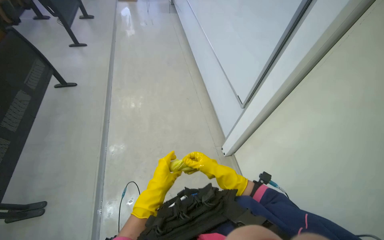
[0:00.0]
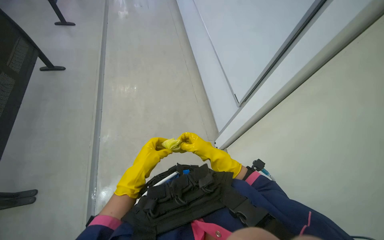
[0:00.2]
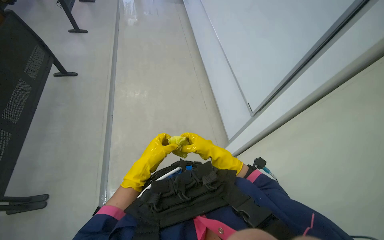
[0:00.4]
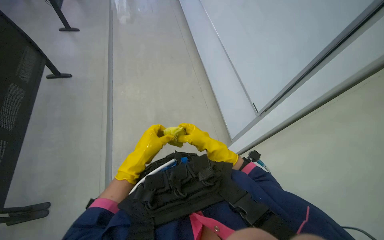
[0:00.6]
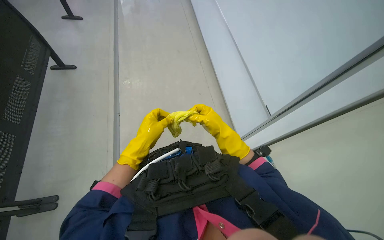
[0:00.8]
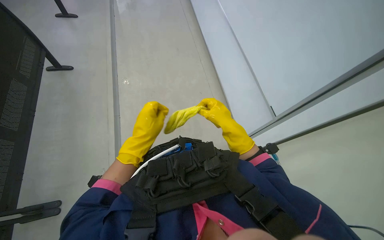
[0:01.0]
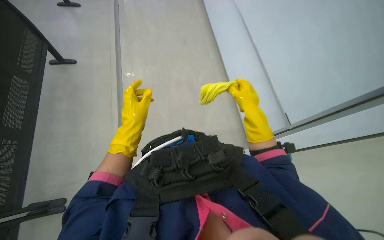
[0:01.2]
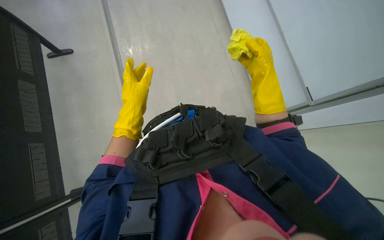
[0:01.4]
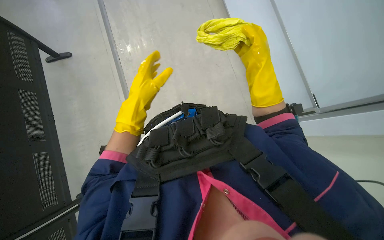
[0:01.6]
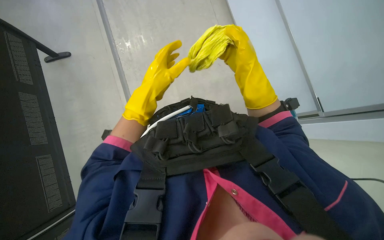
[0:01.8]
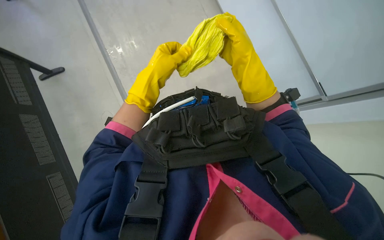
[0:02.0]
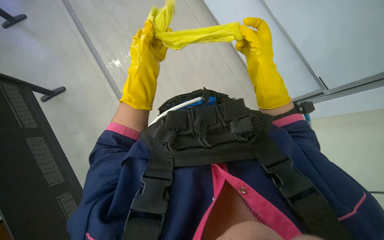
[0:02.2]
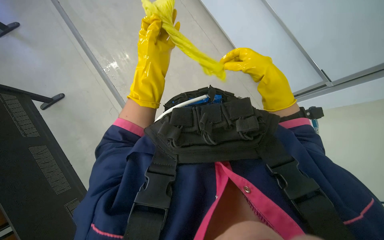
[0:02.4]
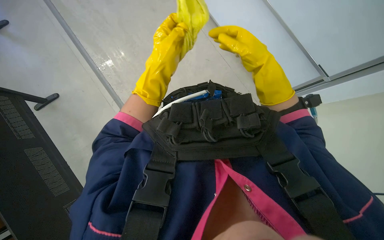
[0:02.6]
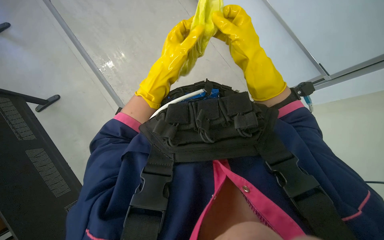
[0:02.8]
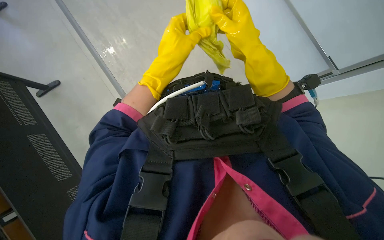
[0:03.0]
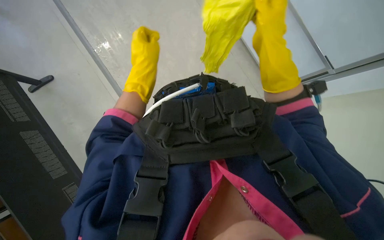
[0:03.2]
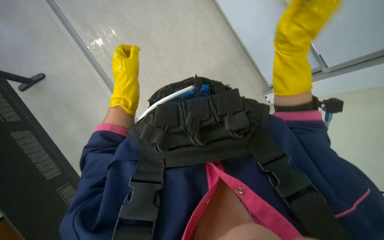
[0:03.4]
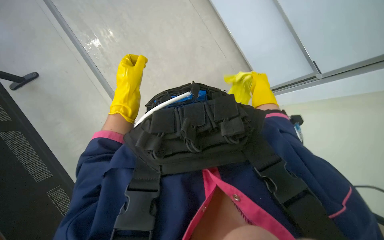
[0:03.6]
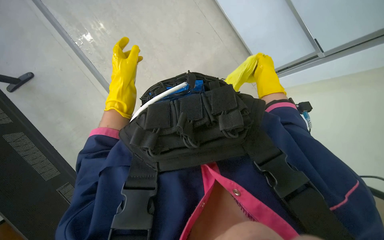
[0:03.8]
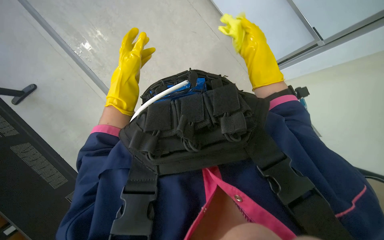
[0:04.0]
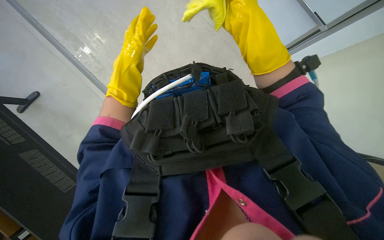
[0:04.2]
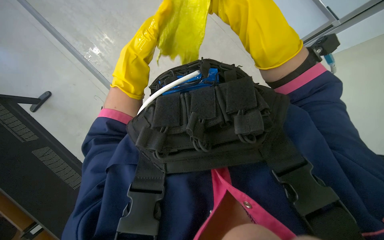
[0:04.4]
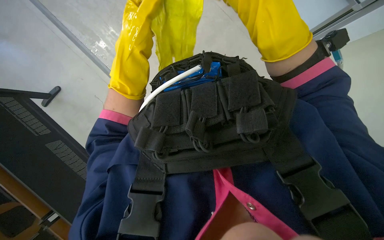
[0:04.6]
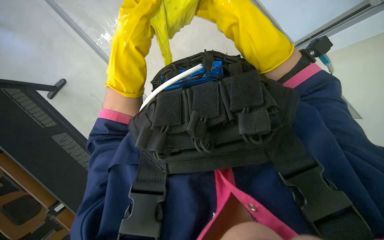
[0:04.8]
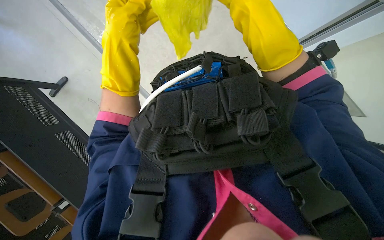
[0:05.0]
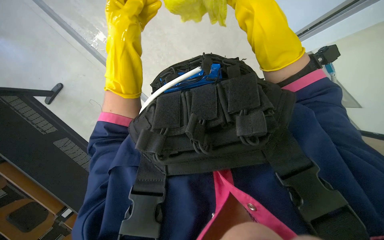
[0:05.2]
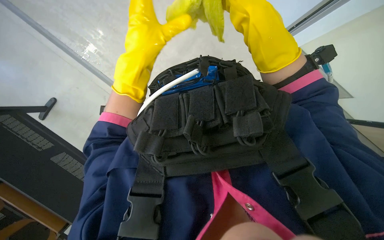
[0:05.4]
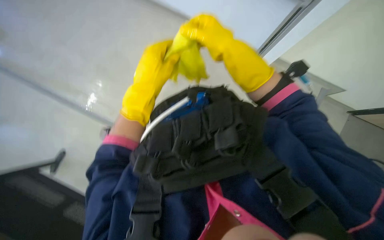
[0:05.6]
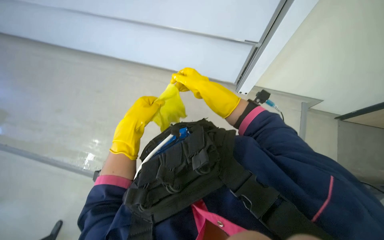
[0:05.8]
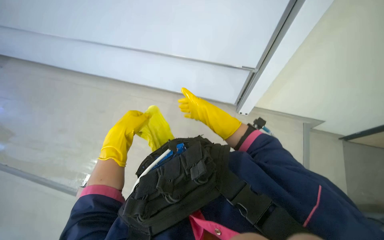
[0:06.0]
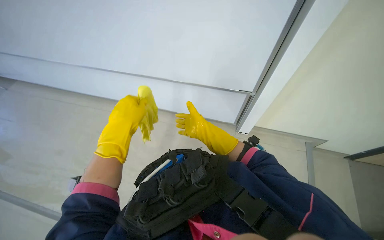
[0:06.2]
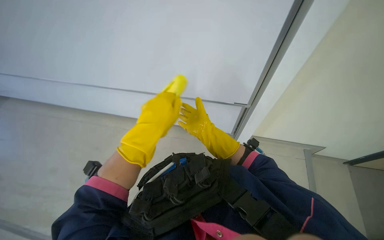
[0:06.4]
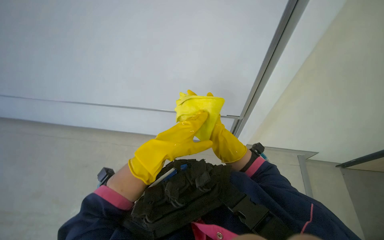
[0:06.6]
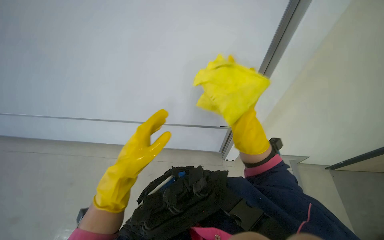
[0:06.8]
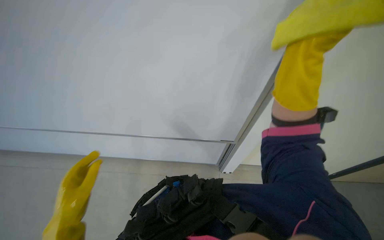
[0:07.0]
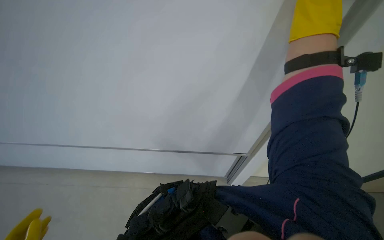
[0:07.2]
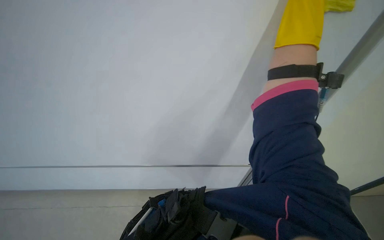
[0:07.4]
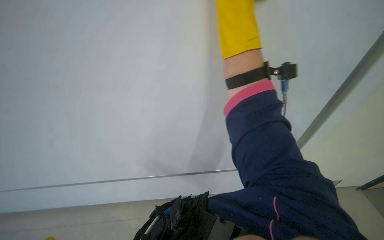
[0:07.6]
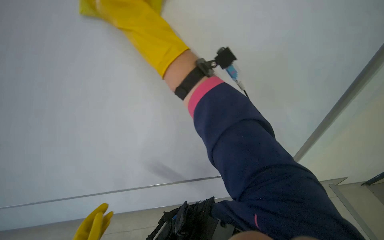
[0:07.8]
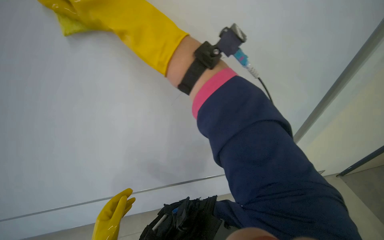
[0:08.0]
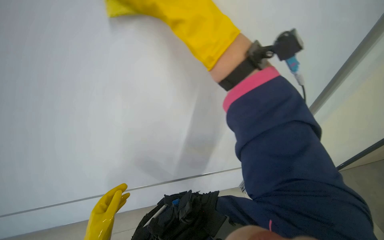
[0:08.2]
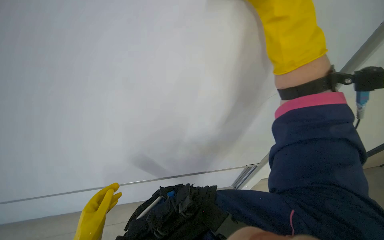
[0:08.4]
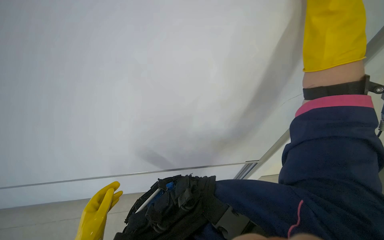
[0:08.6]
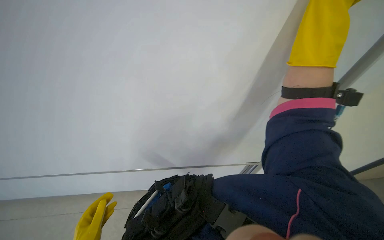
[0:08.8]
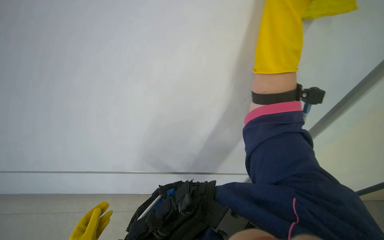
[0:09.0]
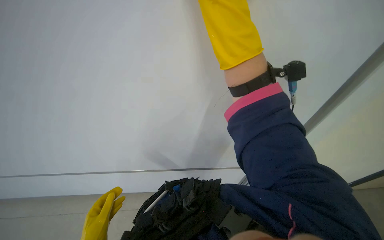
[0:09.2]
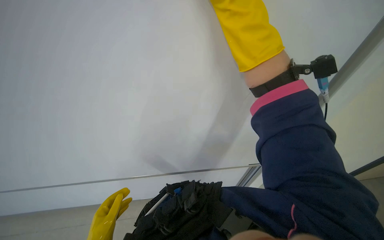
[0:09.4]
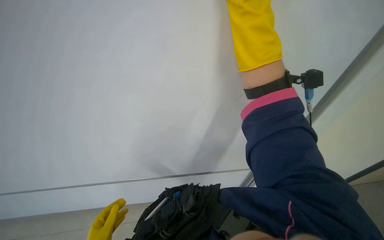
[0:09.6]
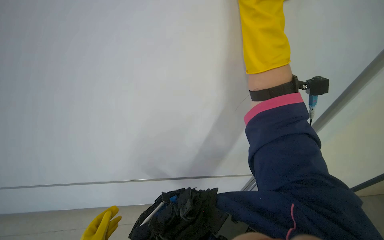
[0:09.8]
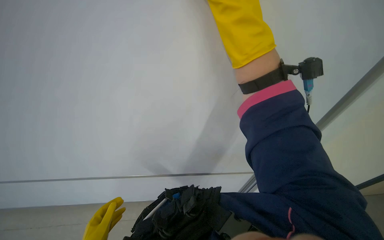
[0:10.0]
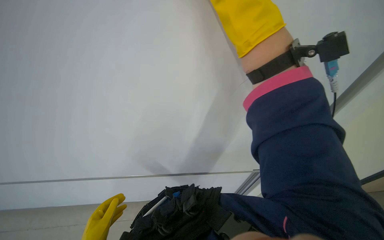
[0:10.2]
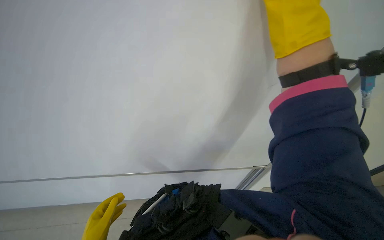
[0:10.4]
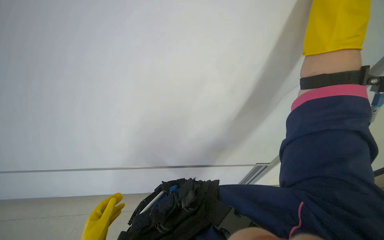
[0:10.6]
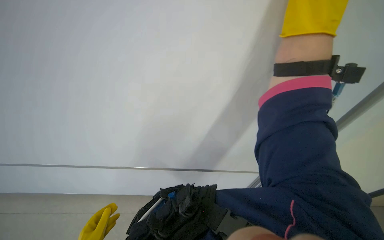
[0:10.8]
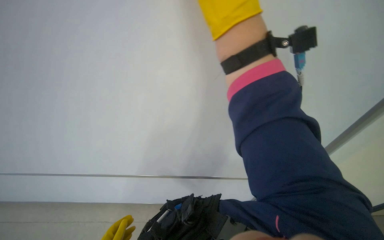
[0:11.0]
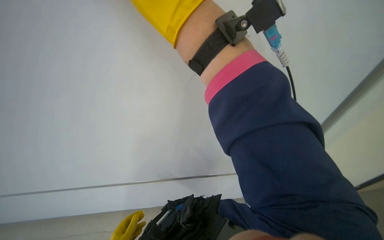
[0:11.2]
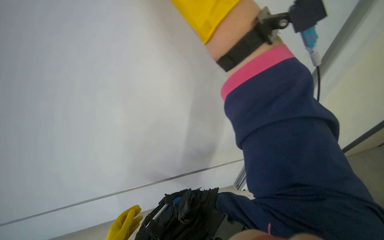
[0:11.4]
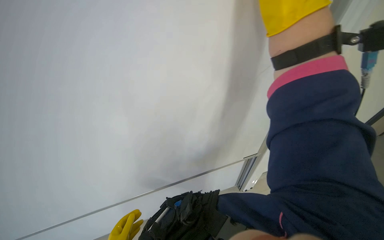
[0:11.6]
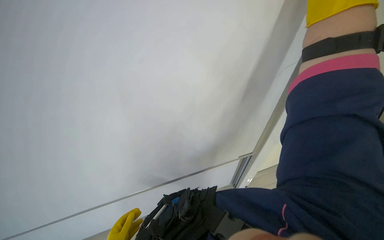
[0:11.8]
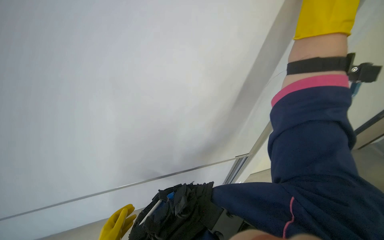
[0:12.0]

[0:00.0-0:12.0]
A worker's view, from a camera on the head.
Job: wiping surfaces.
The whole recording: Cleaning whiteboard. The worker cleans the whiteboard with a cloth.
0:00.0 to 0:01.6: The camera pitches downward, by some 20 degrees. The two hands go approximately 30 cm up the picture.
0:01.6 to 0:03.0: The left hand goes approximately 10 cm up the picture.
0:04.4 to 0:06.0: The camera pitches upward, by about 30 degrees. The scene turns approximately 30 degrees counterclockwise in the picture.
0:06.0 to 0:07.6: The view tilts some 25 degrees upward. The right hand shifts about 50 cm up the picture, nearer to the camera and to the right.
0:09.0 to 0:10.4: The right hand goes farther from the camera and returns, some 20 cm each way.

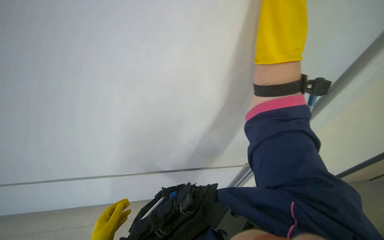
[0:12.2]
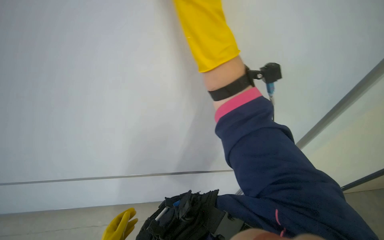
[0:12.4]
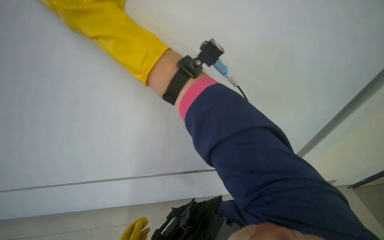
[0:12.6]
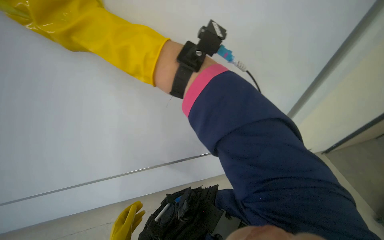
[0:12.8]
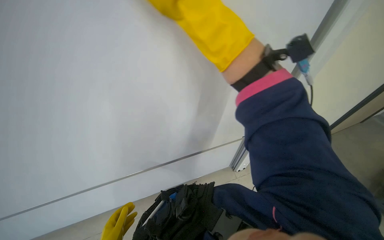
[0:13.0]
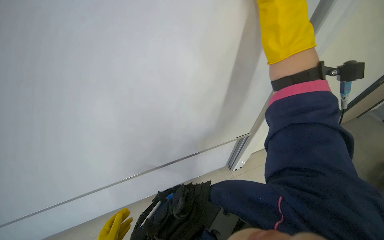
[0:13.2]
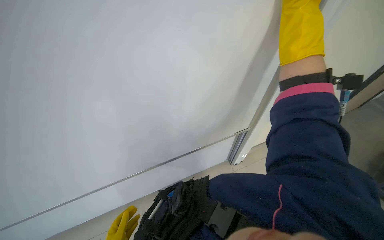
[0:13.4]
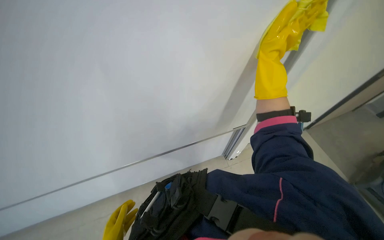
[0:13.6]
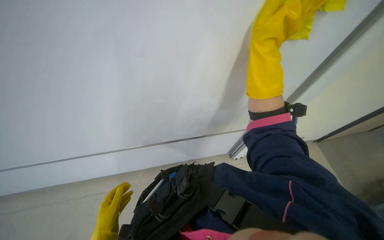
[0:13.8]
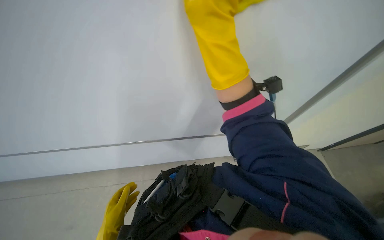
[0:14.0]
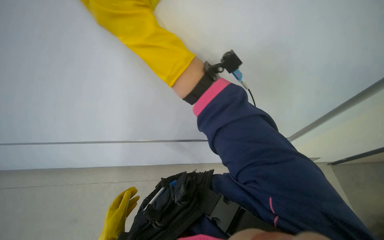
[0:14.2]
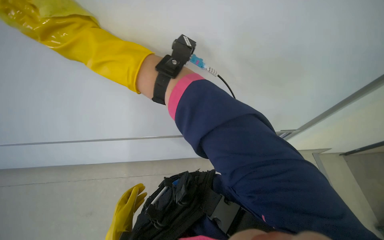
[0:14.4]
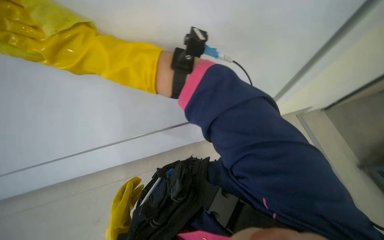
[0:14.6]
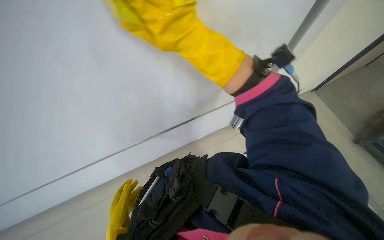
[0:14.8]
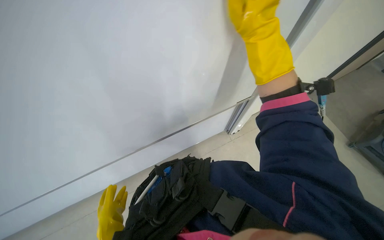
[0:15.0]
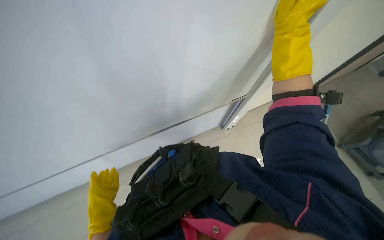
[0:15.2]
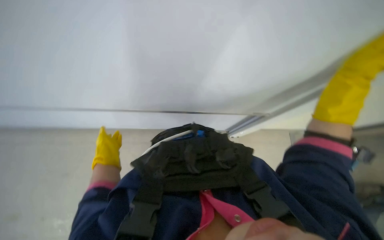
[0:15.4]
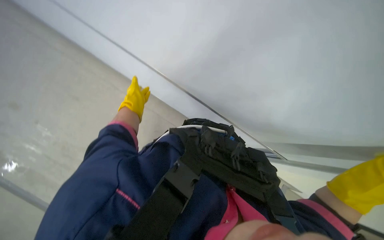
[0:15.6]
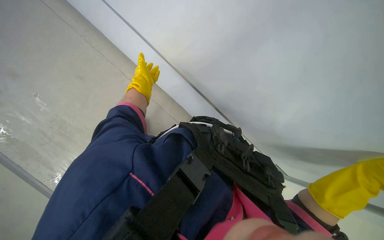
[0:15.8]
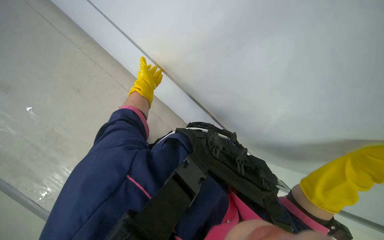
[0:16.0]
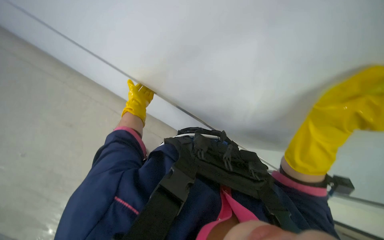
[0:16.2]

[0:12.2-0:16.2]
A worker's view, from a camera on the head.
Job: wiping surfaces.
The whole recording: Cleaning whiteboard. The worker cleans the whiteboard with a cloth.
0:13.6 to 0:14.8: The right hand is displaced to the left by approximately 30 cm.
0:14.8 to 0:16.2: Everything in view rotates about 40 degrees clockwise.

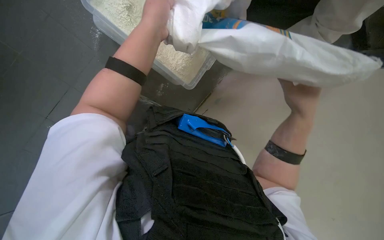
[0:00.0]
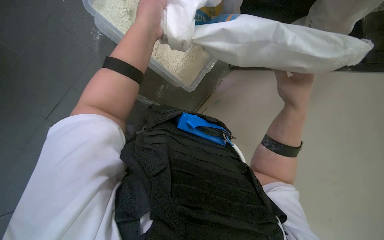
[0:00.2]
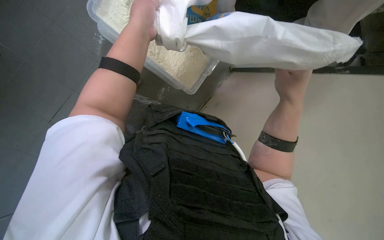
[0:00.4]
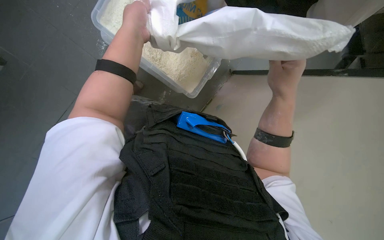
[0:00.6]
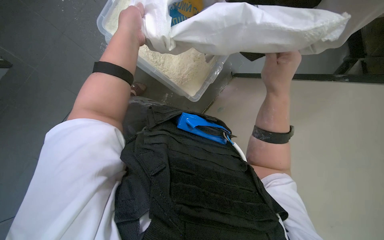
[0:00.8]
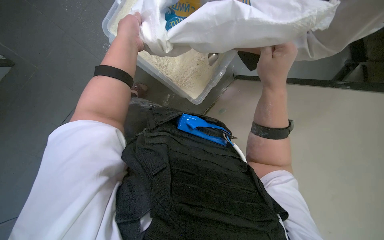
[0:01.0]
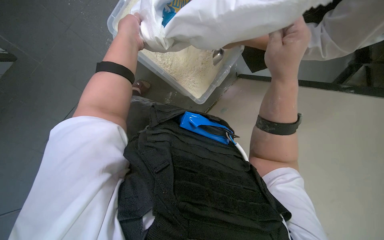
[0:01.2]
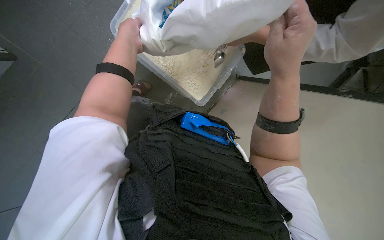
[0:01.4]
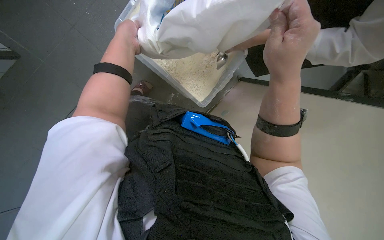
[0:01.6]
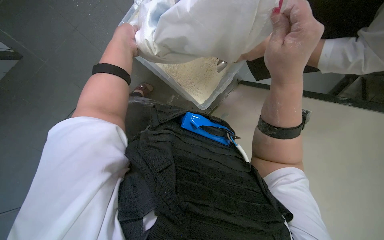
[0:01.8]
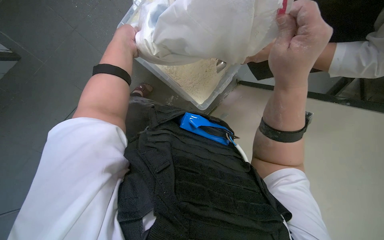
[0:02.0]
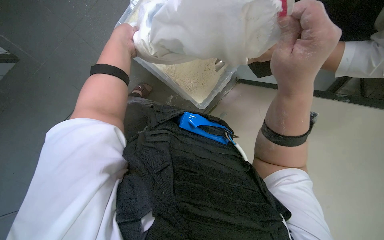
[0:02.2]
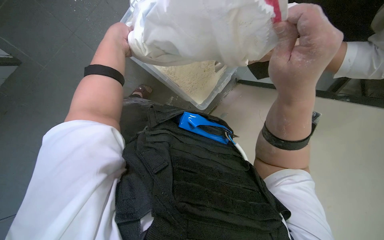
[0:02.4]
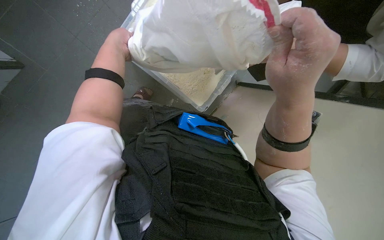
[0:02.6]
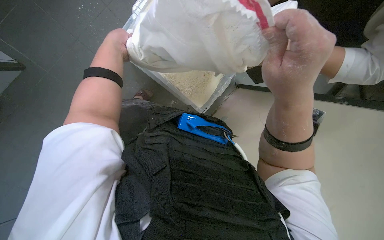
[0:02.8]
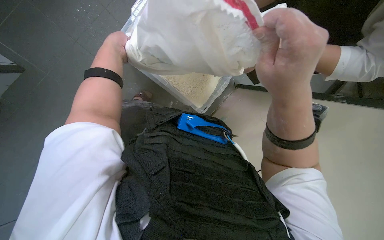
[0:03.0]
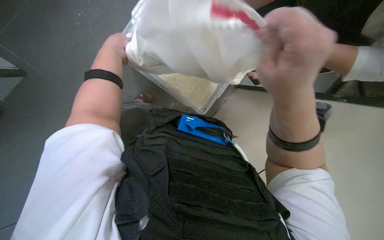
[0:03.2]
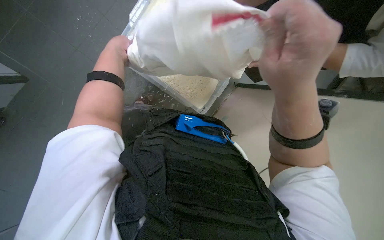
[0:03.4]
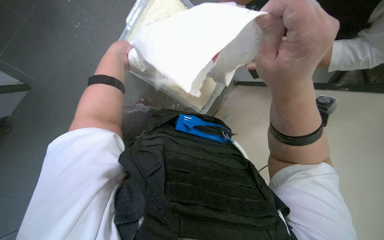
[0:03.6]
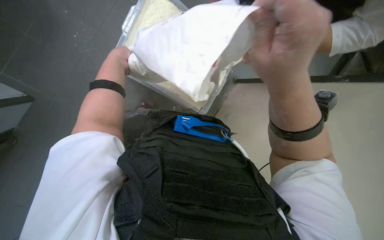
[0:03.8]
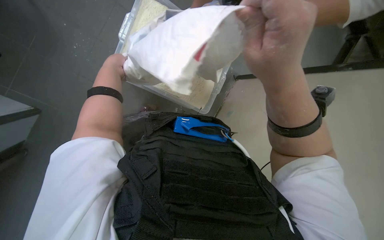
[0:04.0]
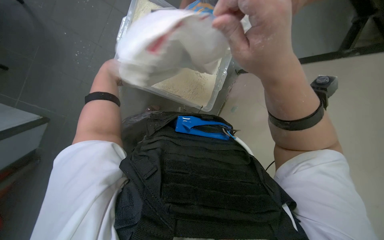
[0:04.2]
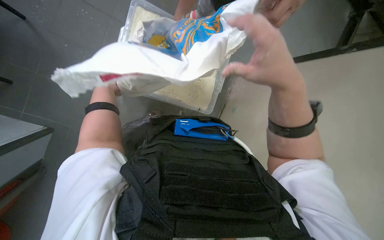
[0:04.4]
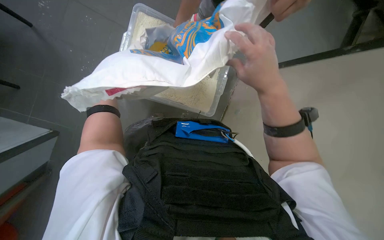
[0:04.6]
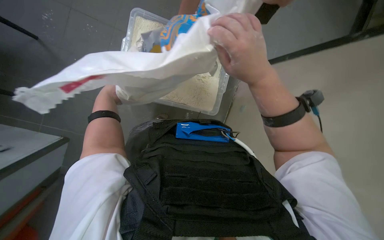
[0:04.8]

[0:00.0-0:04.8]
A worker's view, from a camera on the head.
Job: preparing food.
The whole recording: Handling ingredients bag. The worker pours ingredients from a large bag into a container, then folds the empty bag.
0:00.0 to 0:01.6: The left hand is displaced farther from the camera and to the left by about 15 cm.
0:01.6 to 0:03.2: The hands are busy where they are.
